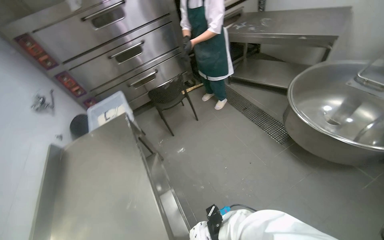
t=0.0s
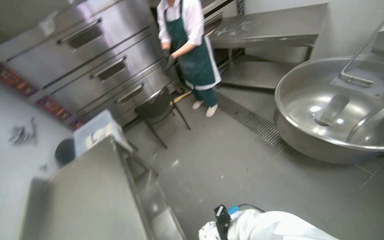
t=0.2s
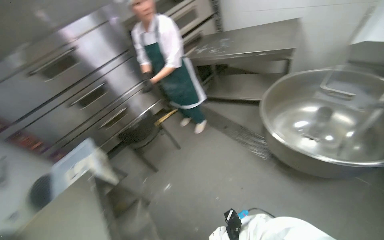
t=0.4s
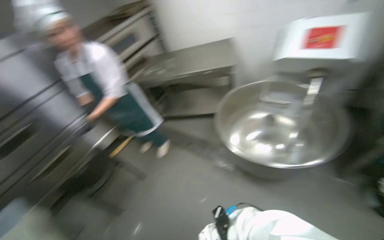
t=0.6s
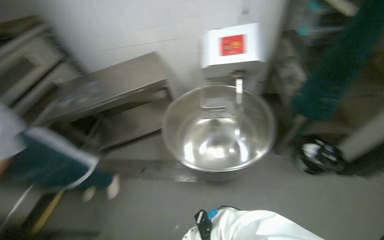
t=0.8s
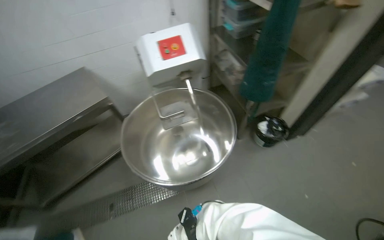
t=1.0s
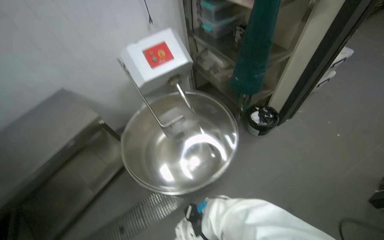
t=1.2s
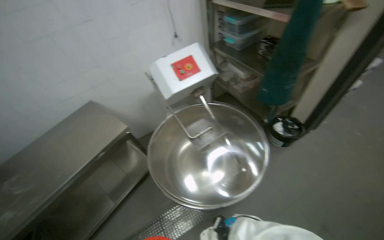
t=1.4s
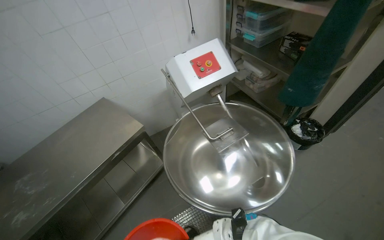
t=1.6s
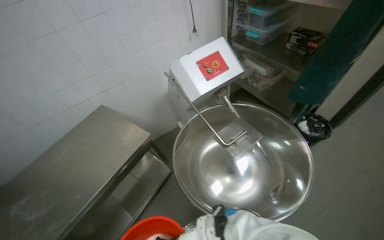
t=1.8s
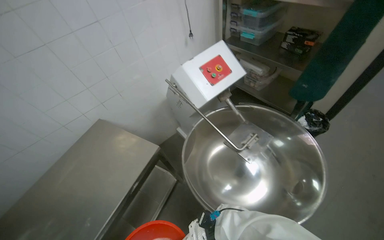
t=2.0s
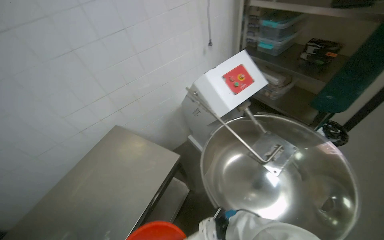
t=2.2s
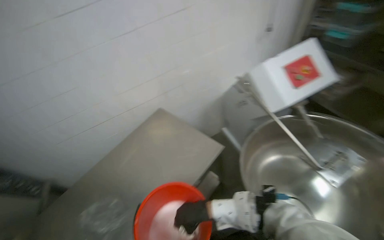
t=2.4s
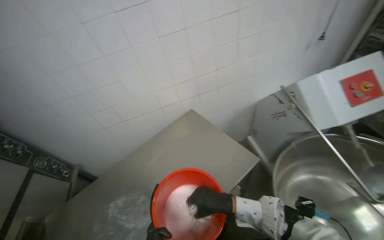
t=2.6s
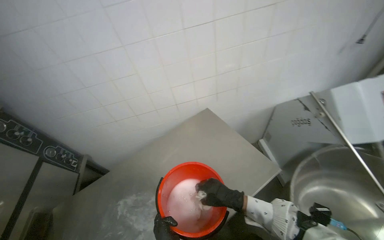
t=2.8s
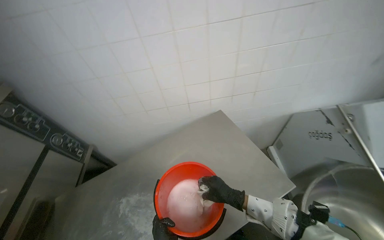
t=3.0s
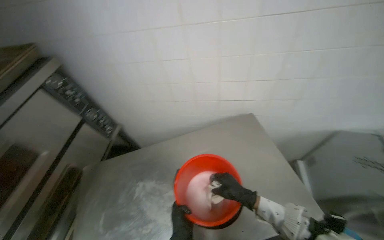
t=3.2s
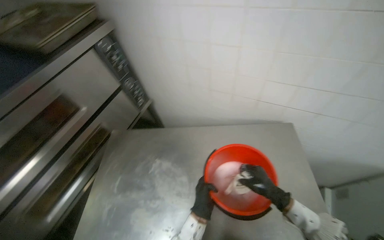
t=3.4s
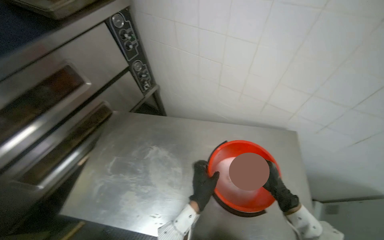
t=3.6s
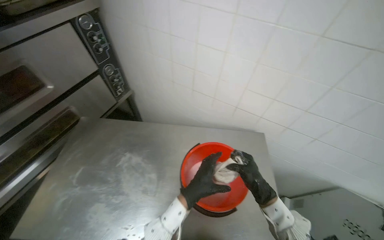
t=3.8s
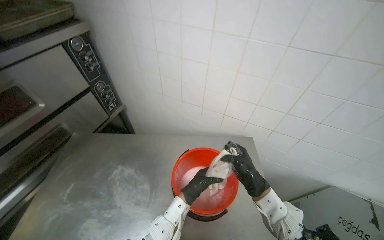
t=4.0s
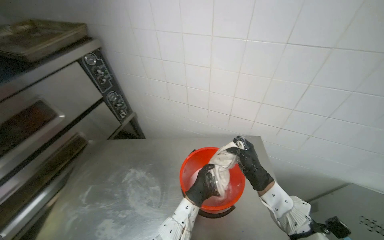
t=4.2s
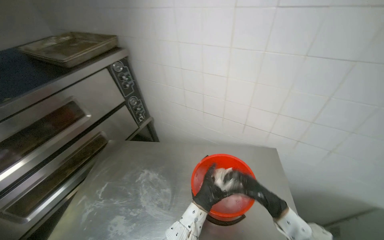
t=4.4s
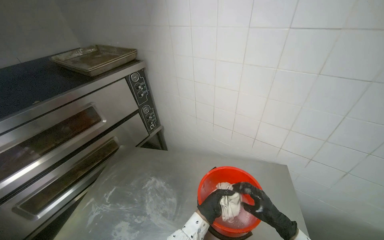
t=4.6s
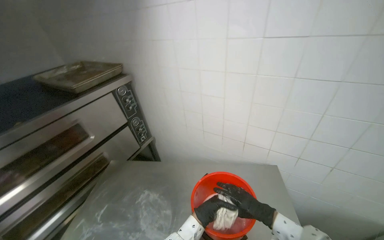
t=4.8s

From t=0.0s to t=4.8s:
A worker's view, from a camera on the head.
Job: preparing cleaning supplies.
The whole recording: Wringing cleaning cloth. The worker wrings a cleaning cloth in a bucket.
From t=0.0s to t=1.6s: The head travels some 1 m. The head rotates some 85 degrees to the right. The view tips upward by some 20 degrees.
From t=1.6s to t=3.2s: The head travels about 80 cm. The head turns to the left by some 35 degrees.
From t=3.2s to t=4.8s: The head rotates about 20 degrees to the left. The right hand moves some 15 cm up the picture and comes back.

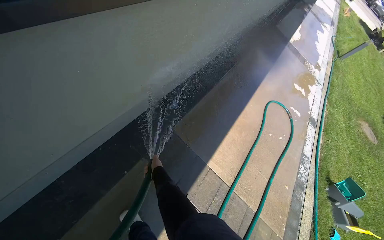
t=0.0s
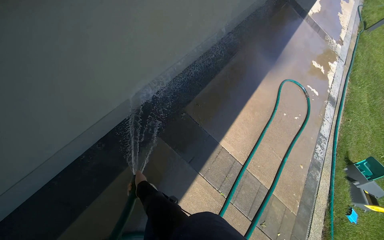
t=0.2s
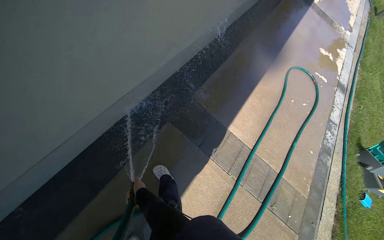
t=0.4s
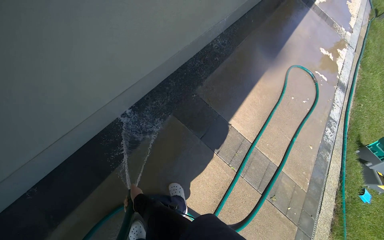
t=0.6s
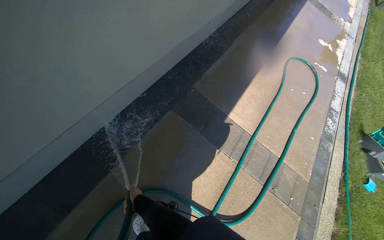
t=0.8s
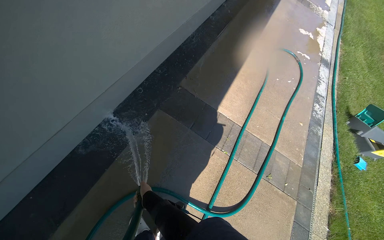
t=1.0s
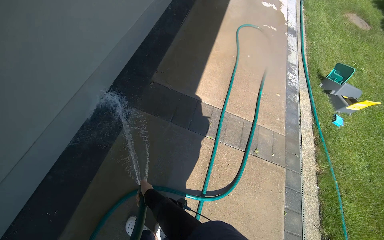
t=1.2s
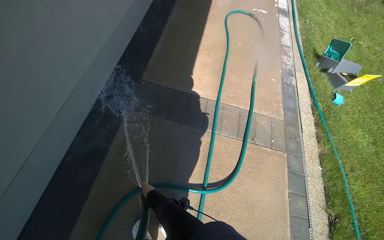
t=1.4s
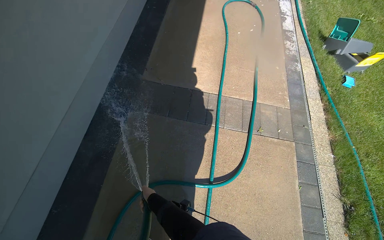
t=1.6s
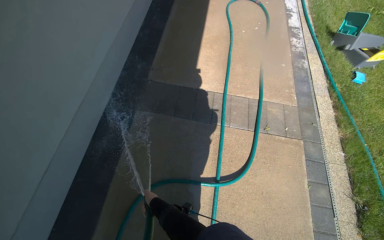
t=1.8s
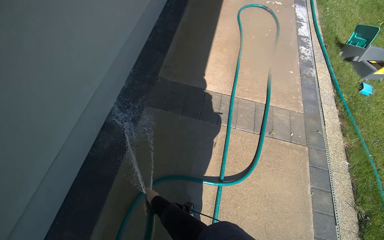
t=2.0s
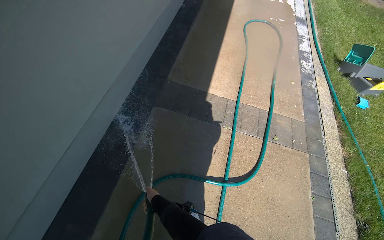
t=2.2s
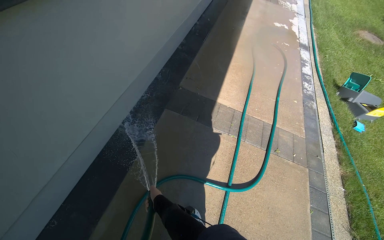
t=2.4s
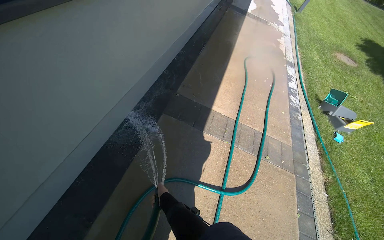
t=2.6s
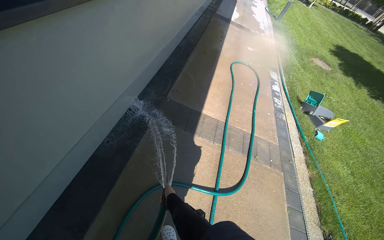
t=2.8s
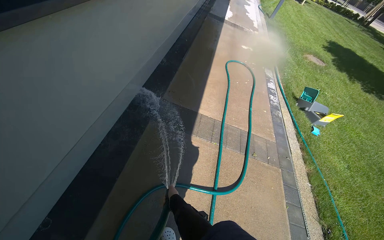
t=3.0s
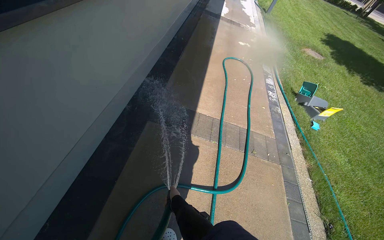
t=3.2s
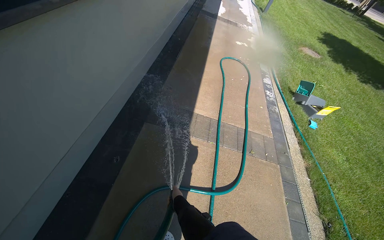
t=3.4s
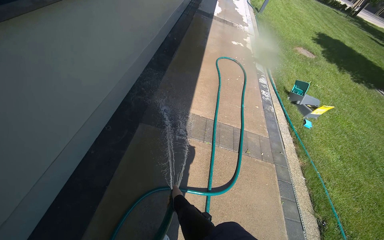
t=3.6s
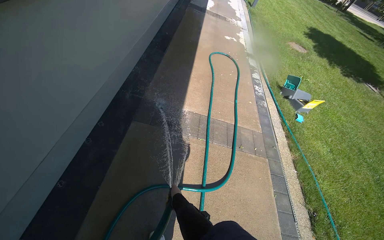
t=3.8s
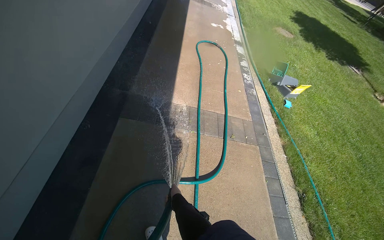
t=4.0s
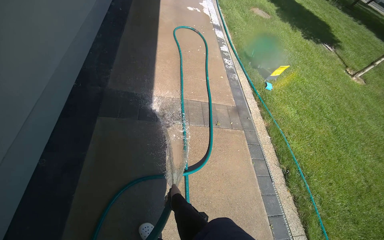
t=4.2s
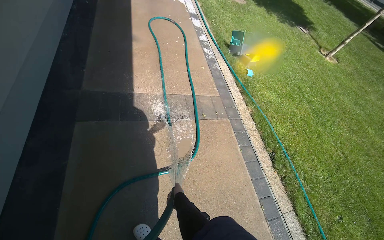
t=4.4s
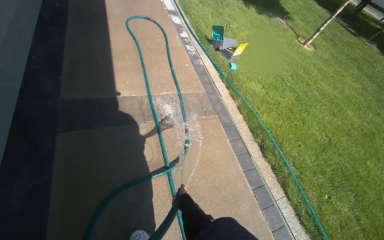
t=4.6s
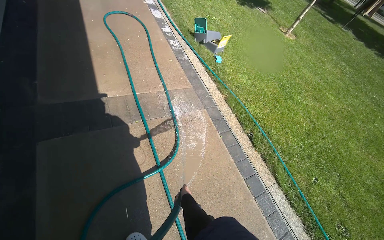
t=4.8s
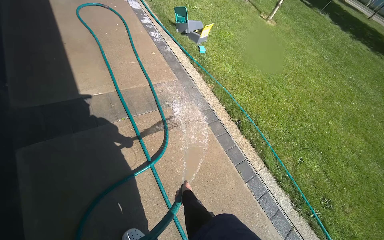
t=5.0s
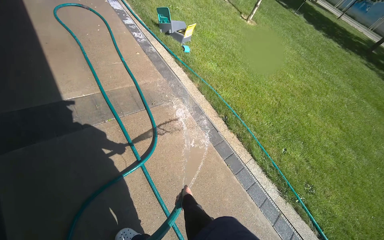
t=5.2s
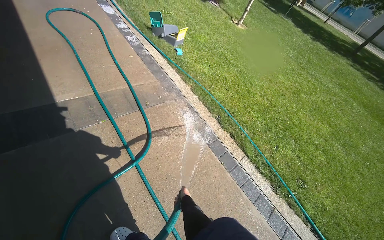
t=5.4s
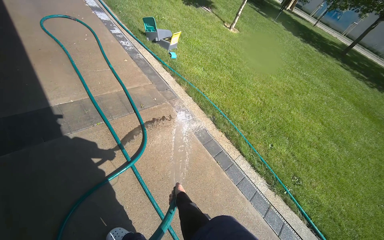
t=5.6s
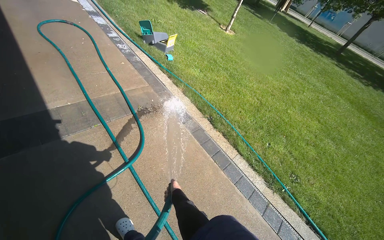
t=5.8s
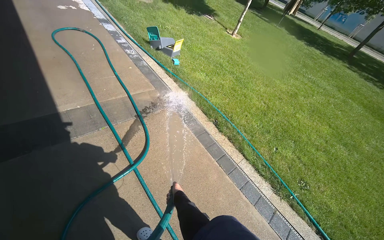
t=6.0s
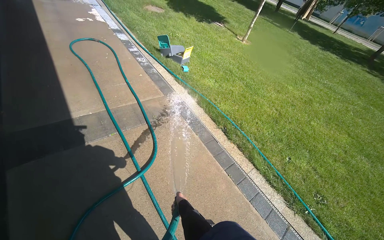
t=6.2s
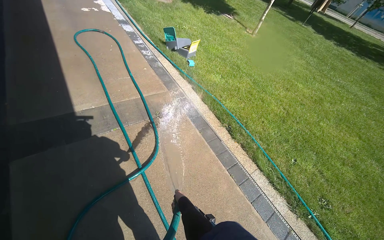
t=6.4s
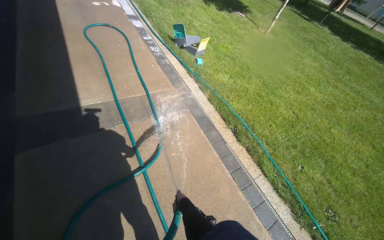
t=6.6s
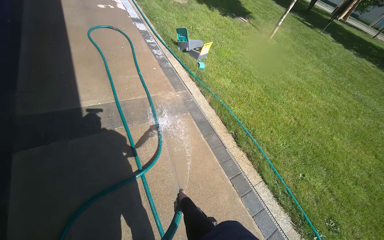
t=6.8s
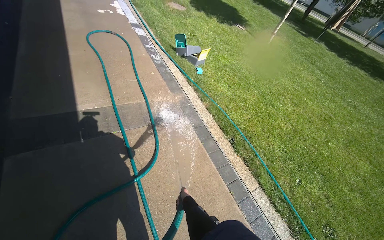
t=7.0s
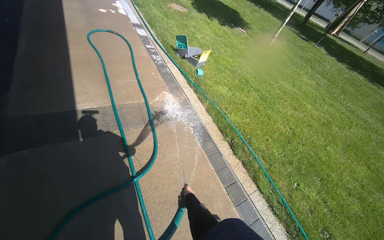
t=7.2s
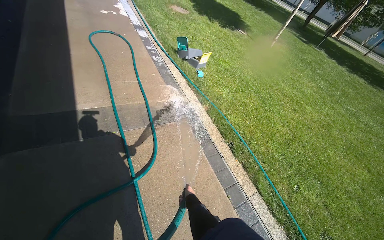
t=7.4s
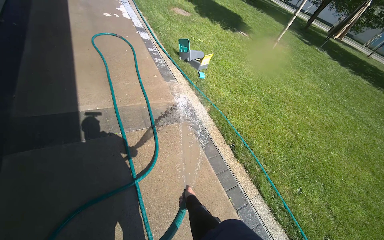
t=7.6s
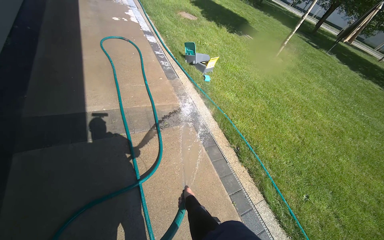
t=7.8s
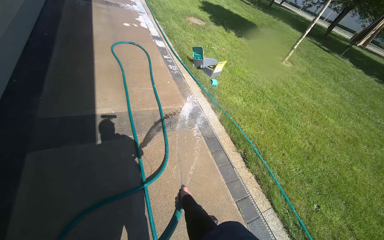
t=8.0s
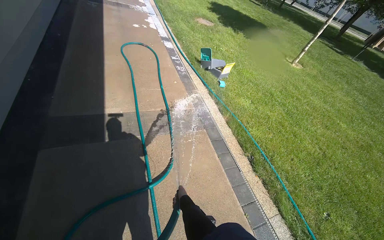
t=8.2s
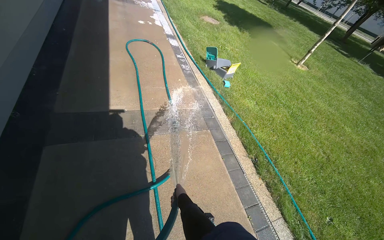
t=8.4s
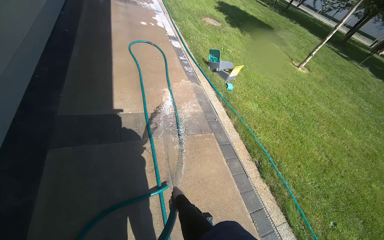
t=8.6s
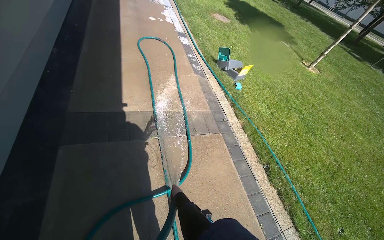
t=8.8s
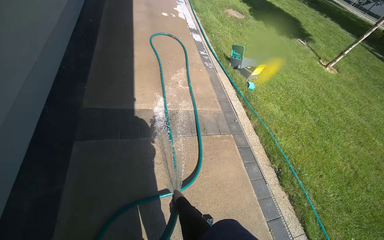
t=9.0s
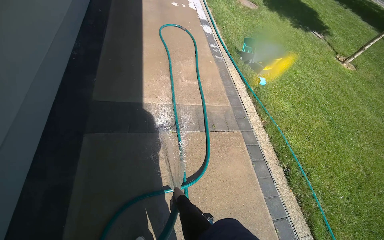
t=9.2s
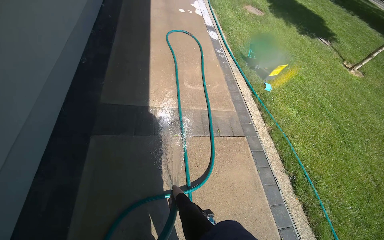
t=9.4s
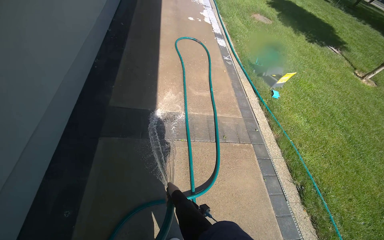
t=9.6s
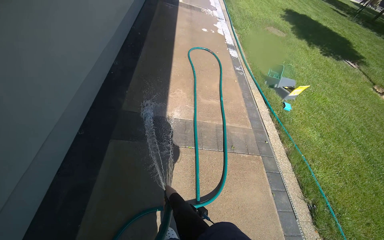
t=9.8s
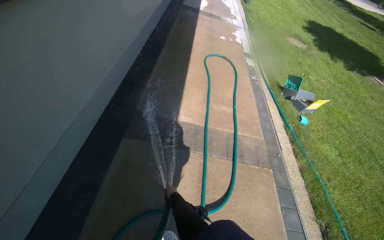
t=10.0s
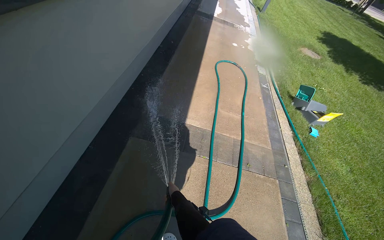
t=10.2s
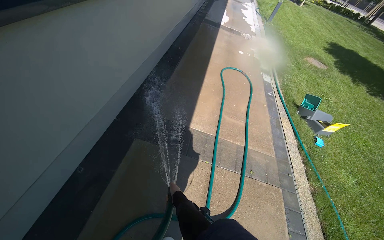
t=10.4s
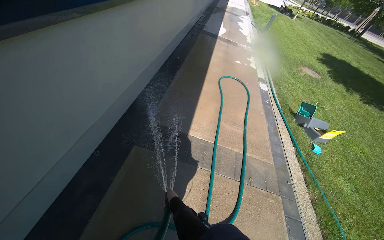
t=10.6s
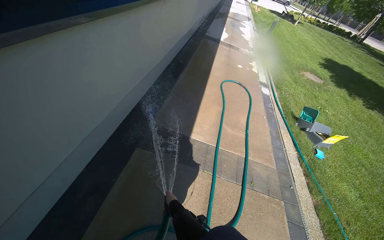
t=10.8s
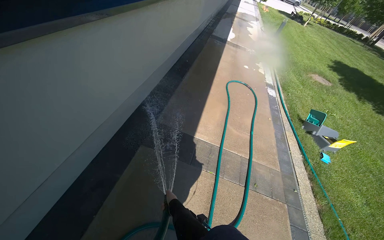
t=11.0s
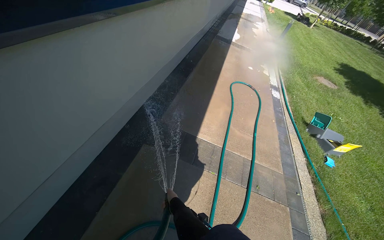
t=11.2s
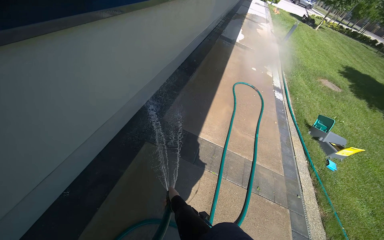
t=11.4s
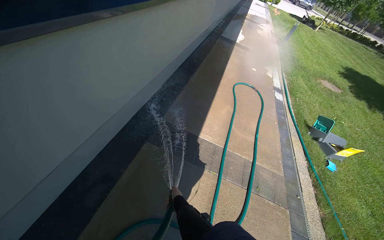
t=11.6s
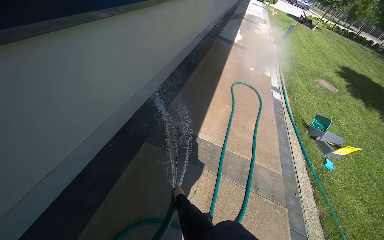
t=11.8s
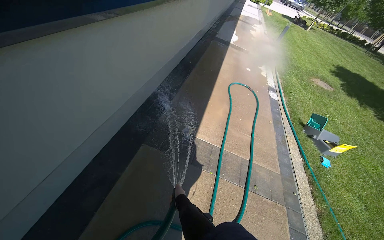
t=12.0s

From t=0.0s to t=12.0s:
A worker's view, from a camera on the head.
Job: wiping surfaces.
The whole recording: Spraying water on sidewalk. The worker sprays water on the sidewalk next to the building.
From t=0.0s to t=1.6s: The wearer moves roughly 70 cm. The scene turns approximately 35 degrees counterclockwise in the picture.
From t=1.6s to t=3.0s: The camera is carried approximately 50 cm. The camera pitches upward, by approximately 15 degrees.
From t=3.0s to t=4.4s: The wearer looks about 25 degrees further to the right.
From t=4.4s to t=6.0s: The head turns to the right by roughly 25 degrees.
From t=6.0s to t=7.6s: The right hand shifts about 10 cm to the right.
From t=9.0s to t=10.4s: The wearer's head swings some 25 degrees to the left.
From t=10.4s to t=12.0s: The right hand goes farther from the camera and returns, roughly 10 cm each way.

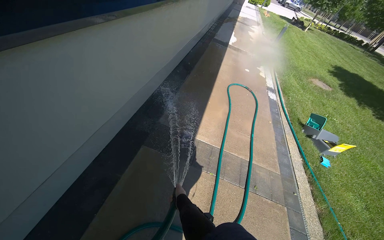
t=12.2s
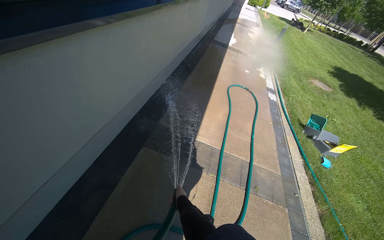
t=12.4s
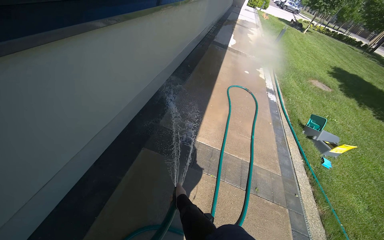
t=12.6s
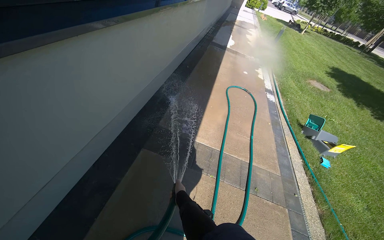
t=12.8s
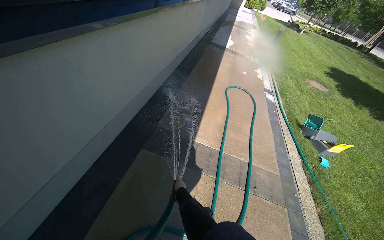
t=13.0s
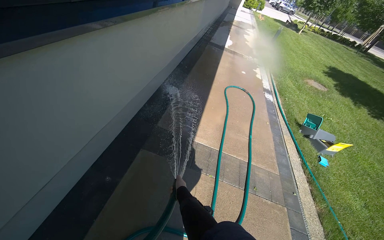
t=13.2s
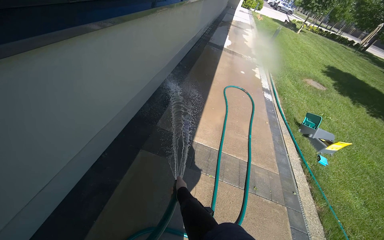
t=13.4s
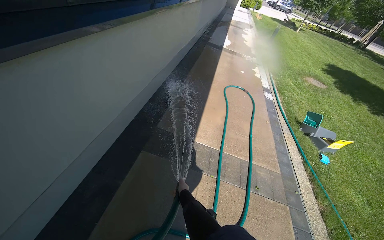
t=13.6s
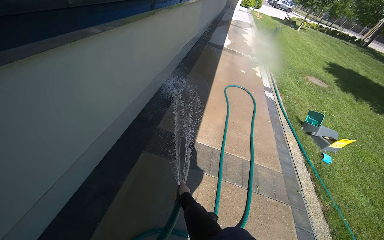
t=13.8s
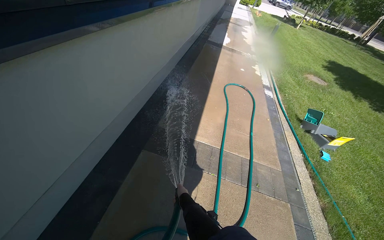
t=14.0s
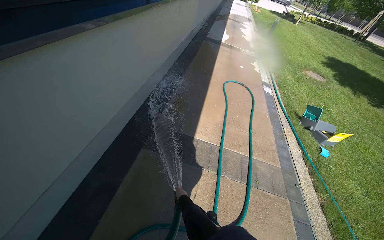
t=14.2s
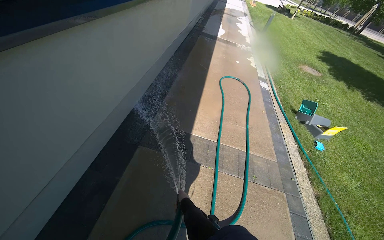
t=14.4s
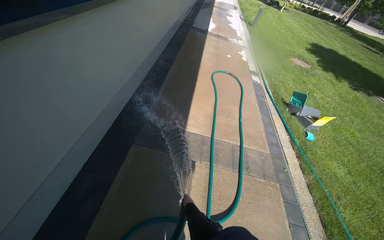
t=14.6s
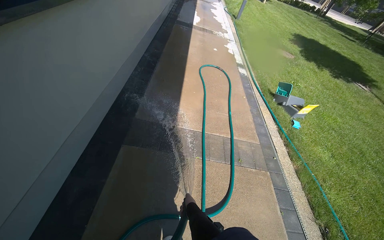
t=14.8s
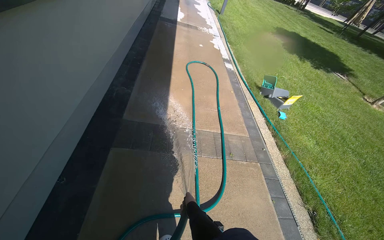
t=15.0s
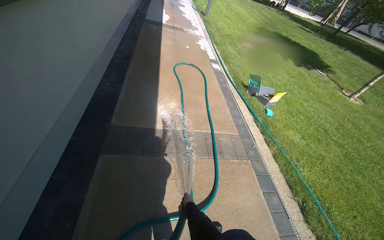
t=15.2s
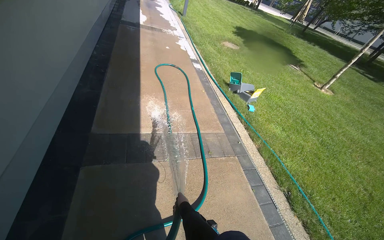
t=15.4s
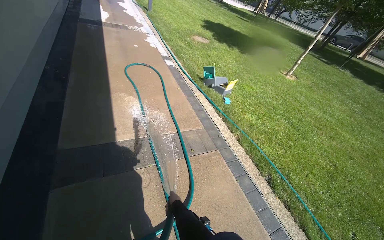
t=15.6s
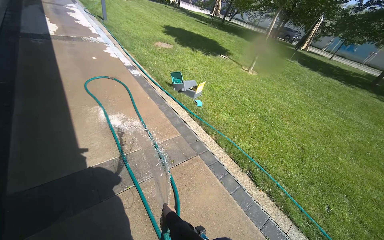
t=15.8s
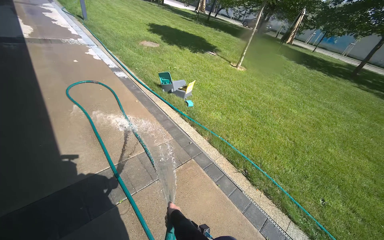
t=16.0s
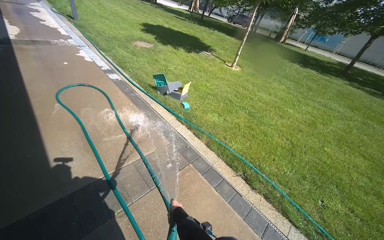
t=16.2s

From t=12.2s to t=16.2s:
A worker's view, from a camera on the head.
Job: wiping surfaces.
The whole recording: Spraying water on sidewalk. The worker sprays water on the sidewalk next to the building.
From t=14.8s to t=16.2s: The camera is carried approximately 40 cm. The head turns to the right by roughly 45 degrees.
